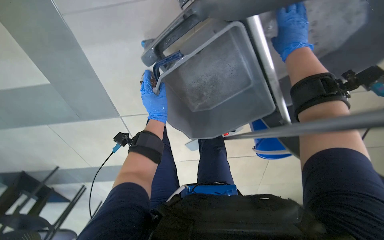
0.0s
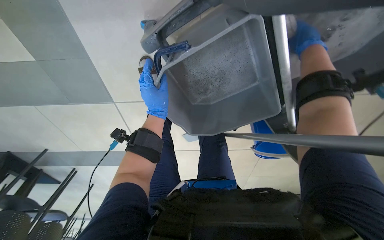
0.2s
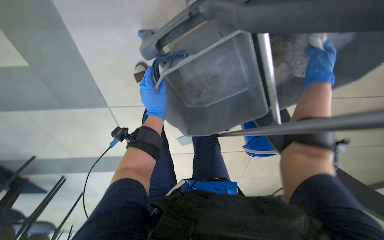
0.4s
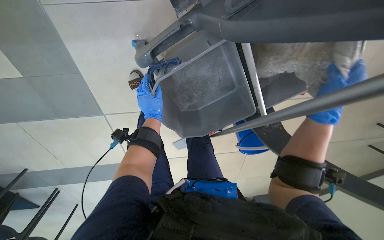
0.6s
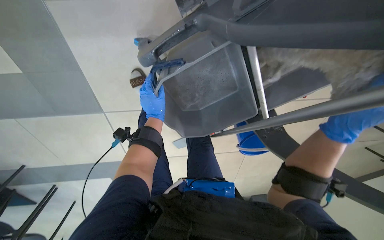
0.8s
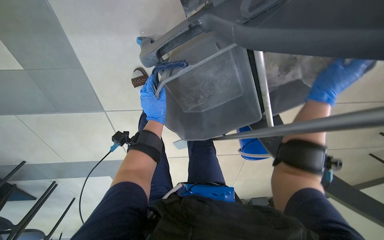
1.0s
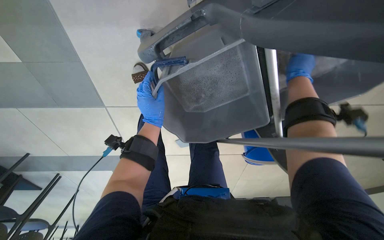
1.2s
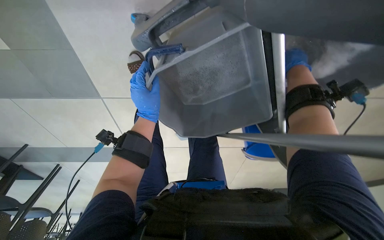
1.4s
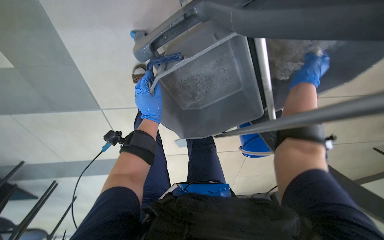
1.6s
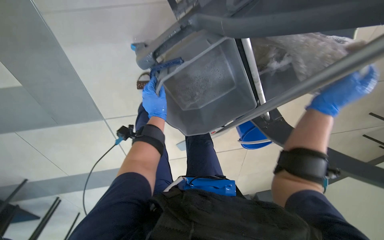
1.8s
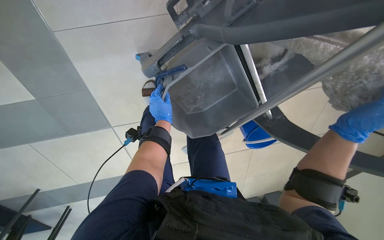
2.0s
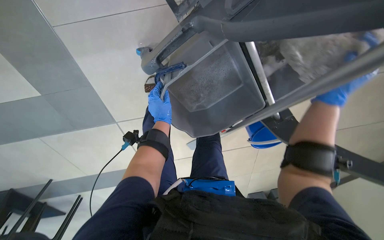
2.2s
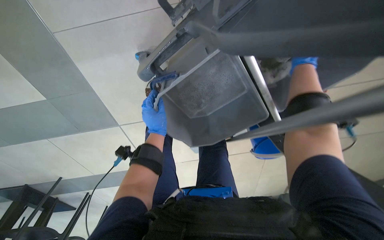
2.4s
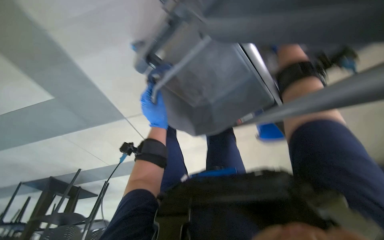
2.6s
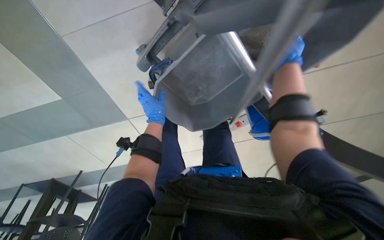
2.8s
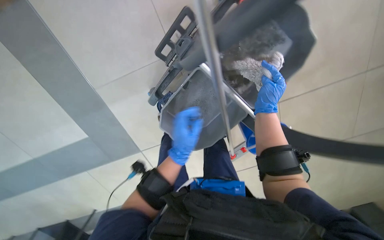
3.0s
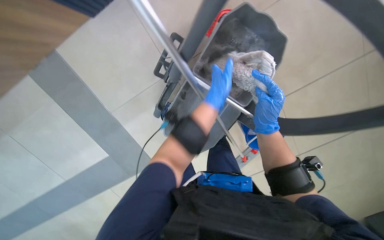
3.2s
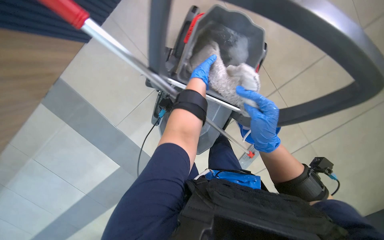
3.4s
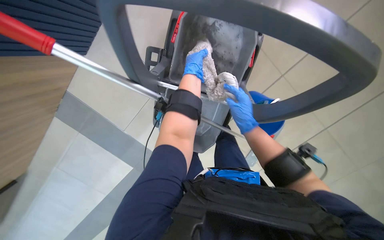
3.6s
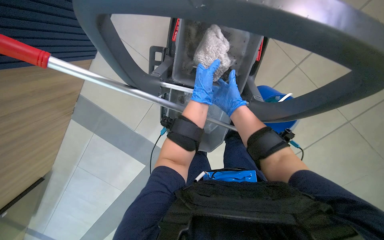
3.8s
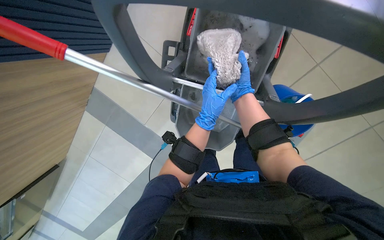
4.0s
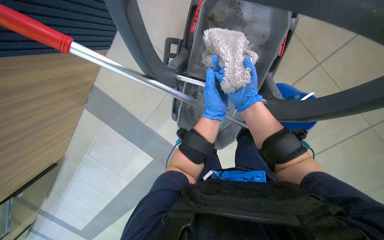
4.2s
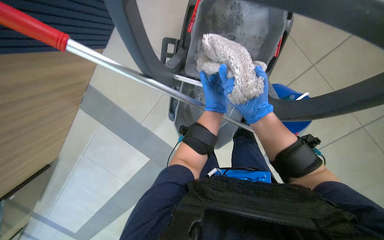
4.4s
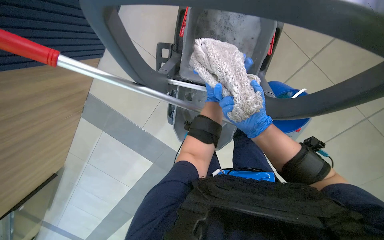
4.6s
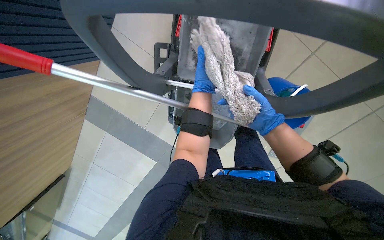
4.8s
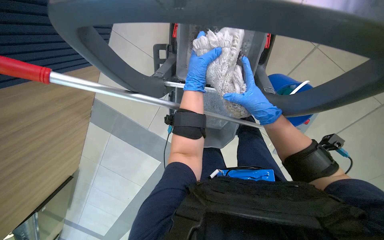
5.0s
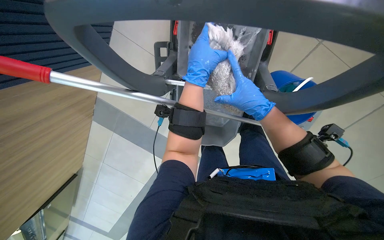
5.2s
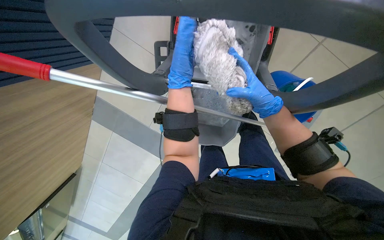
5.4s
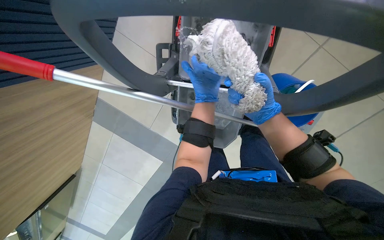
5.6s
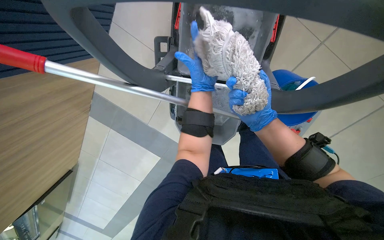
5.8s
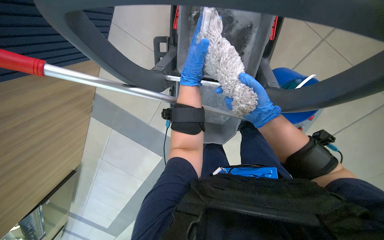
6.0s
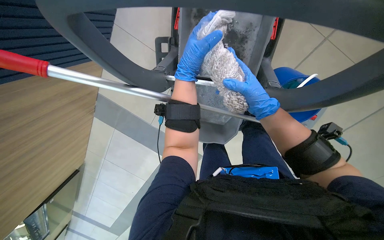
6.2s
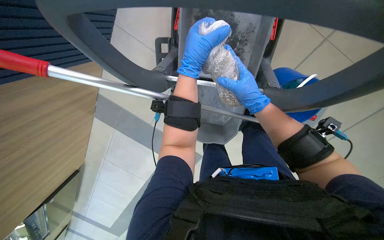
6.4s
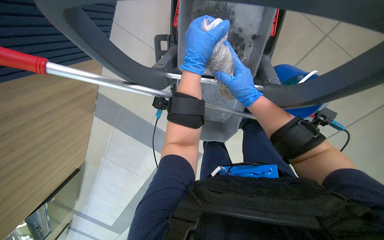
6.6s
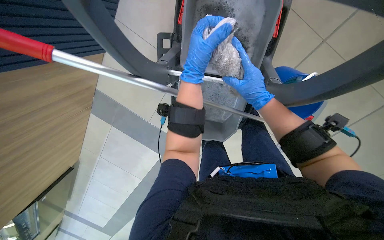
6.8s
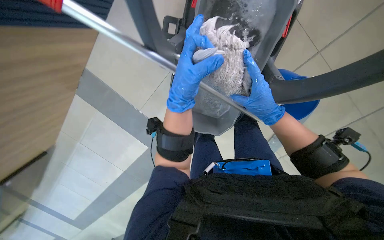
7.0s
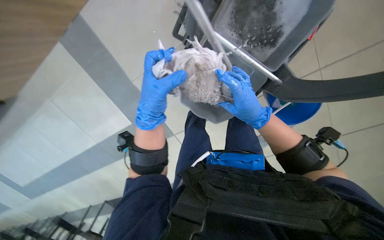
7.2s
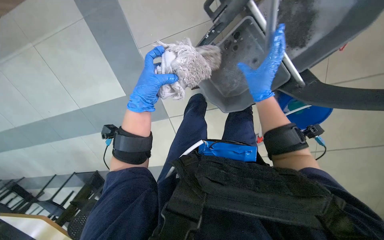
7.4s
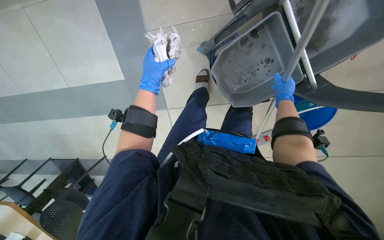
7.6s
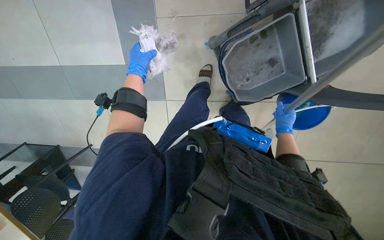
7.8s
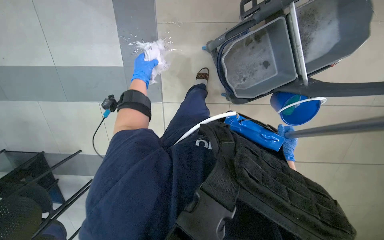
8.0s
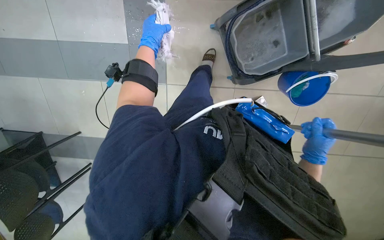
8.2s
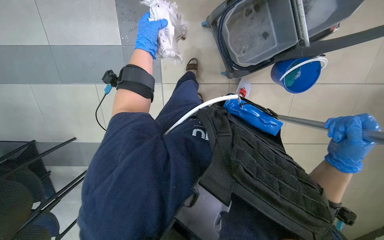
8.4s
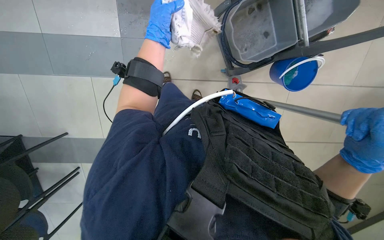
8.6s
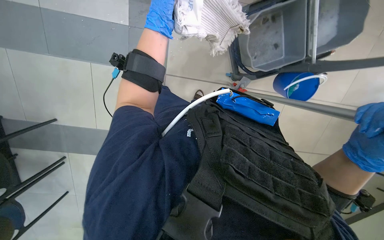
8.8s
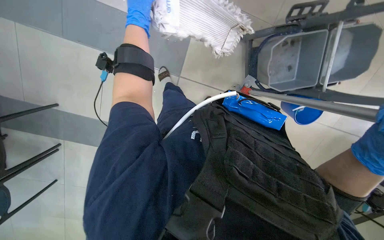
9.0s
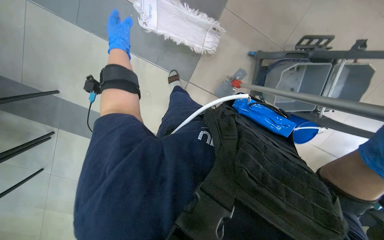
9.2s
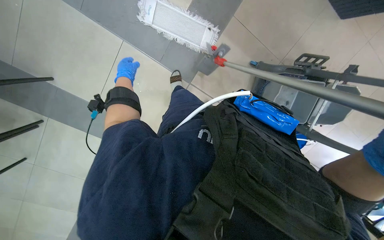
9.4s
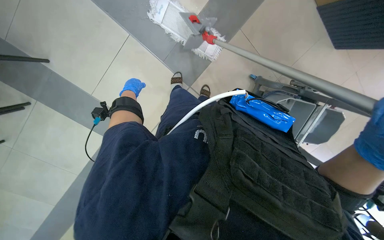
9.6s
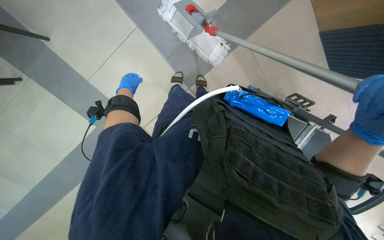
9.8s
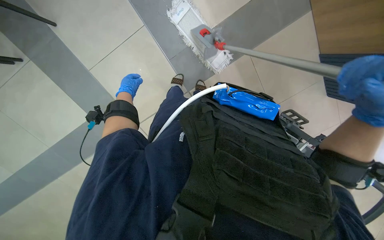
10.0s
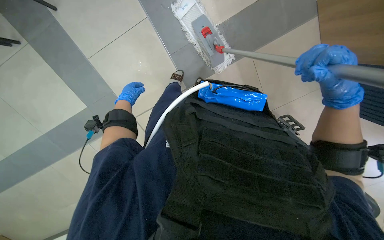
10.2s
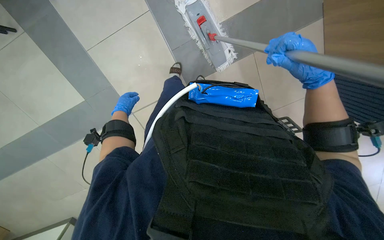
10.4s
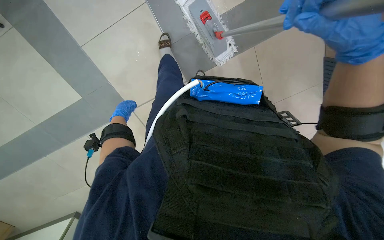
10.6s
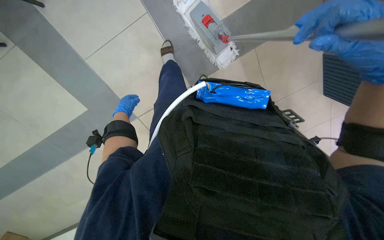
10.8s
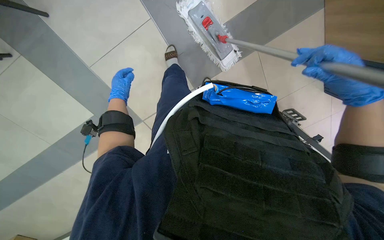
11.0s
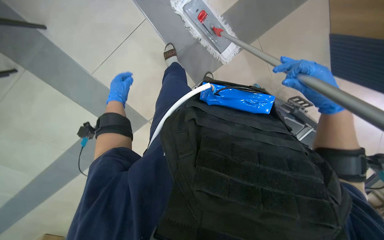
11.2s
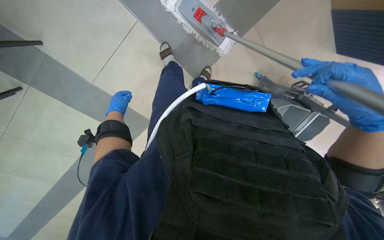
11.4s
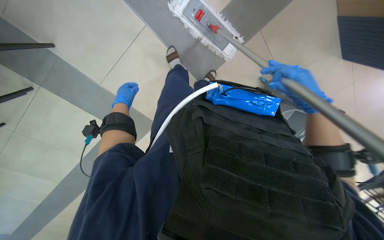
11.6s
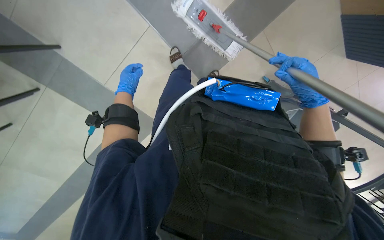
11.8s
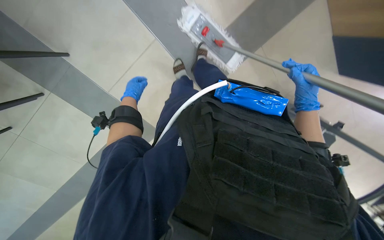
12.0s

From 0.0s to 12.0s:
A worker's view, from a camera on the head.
Job: mopping floor.
The whole recording: Mopping floor. The worker mops the floor with a flat mop.
From 0.0s to 1.6s: The right hand moves up and down the picture over roughly 25 cm, changing direction 2 times.
From 1.6s to 3.0s: The left hand heads to the right, covering about 10 cm. The right hand moves farther from the camera, approximately 10 cm.
From 3.0s to 4.4s: The left hand moves up the picture, approximately 20 cm, while the right hand goes nearer and farther, about 20 cm each way, reversing 2 times.
From 4.4s to 6.0s: The left hand swings nearer and farther, about 30 cm each way, with 2 reversals.
From 6.0s to 7.6s: The left hand heads to the left, covering about 20 cm, and moves roughly 15 cm nearer to the camera and comes back. Meanwhile the right hand shifts about 20 cm farther from the camera, to the right and up the picture.
From 7.6s to 9.0s: The wearer looks roughly 15 degrees further downward.
From 9.0s to 10.4s: The scene rotates clockwise by roughly 45 degrees.
From 10.4s to 12.0s: The left hand moves up the picture, about 15 cm.

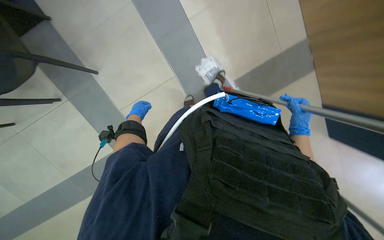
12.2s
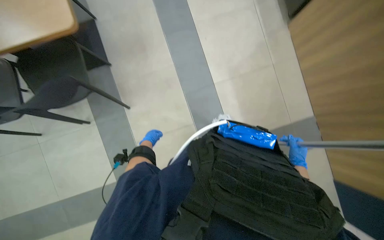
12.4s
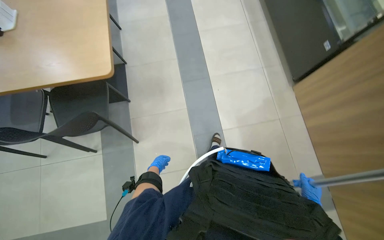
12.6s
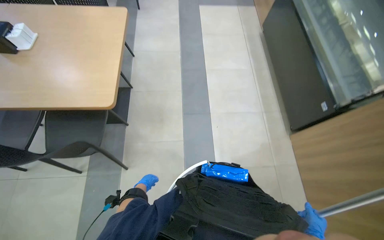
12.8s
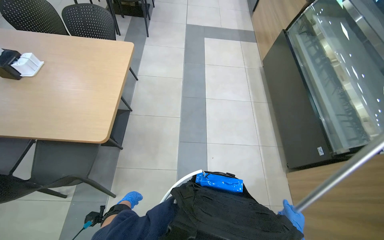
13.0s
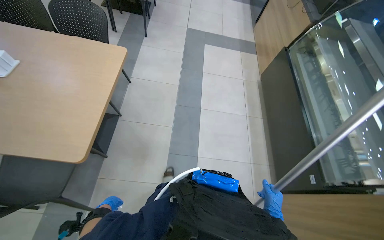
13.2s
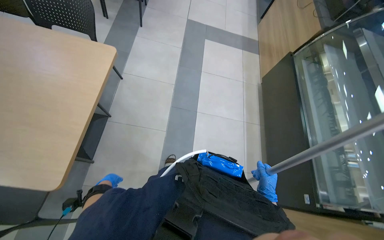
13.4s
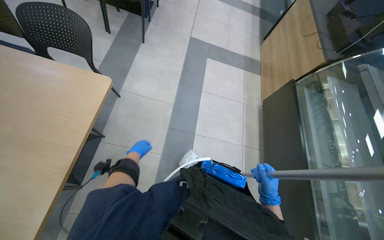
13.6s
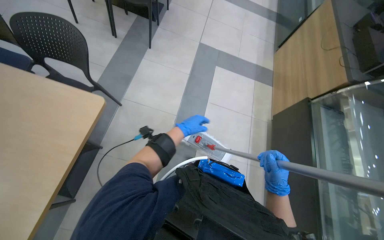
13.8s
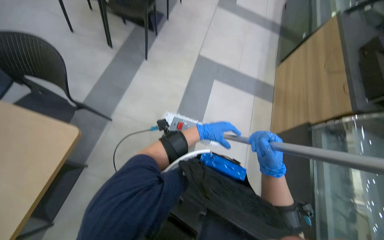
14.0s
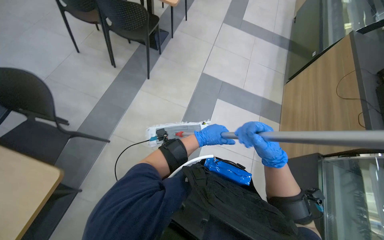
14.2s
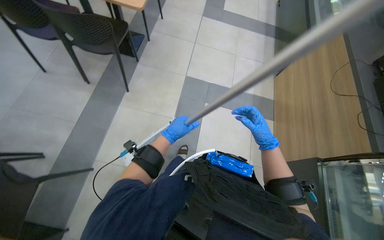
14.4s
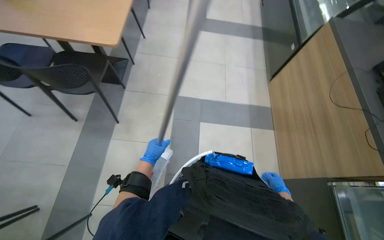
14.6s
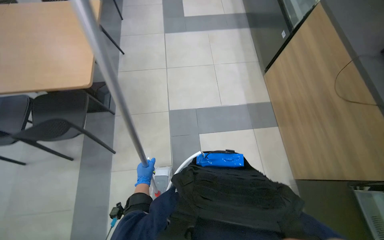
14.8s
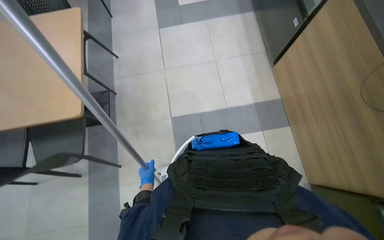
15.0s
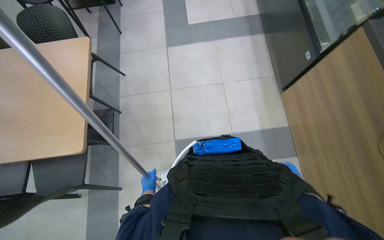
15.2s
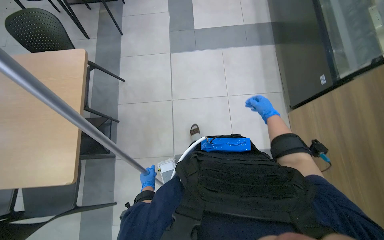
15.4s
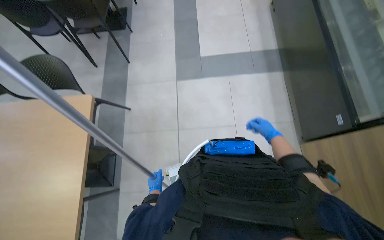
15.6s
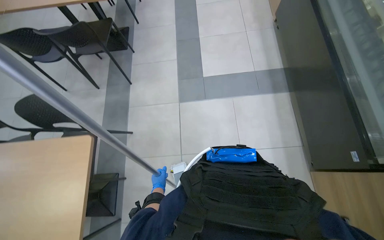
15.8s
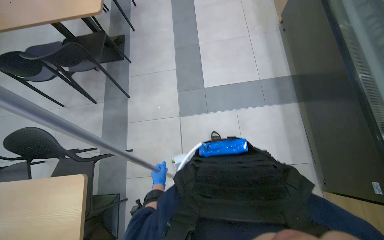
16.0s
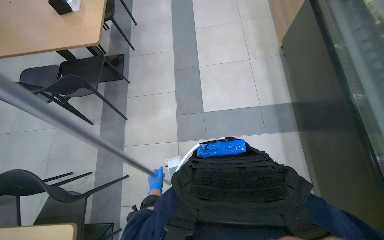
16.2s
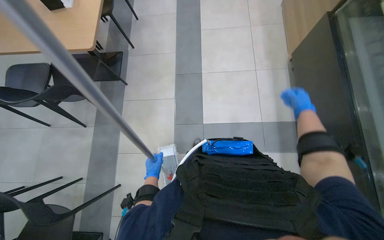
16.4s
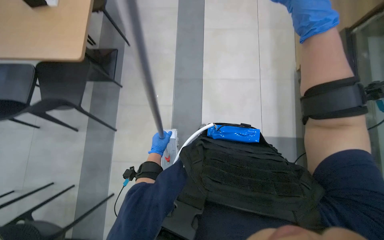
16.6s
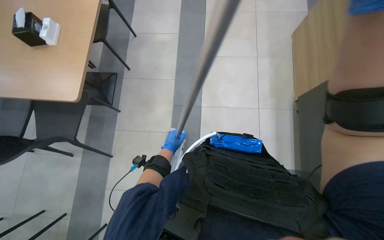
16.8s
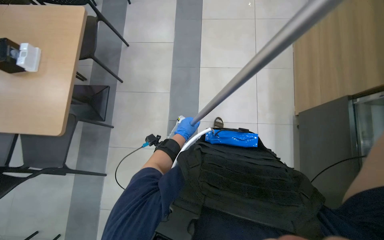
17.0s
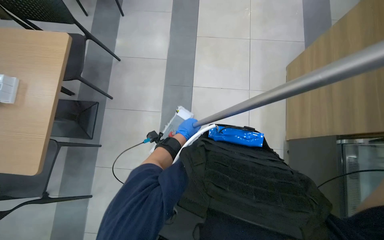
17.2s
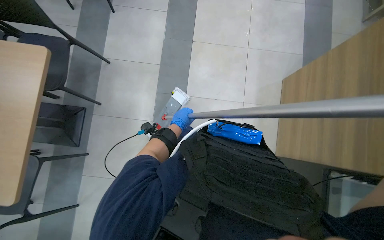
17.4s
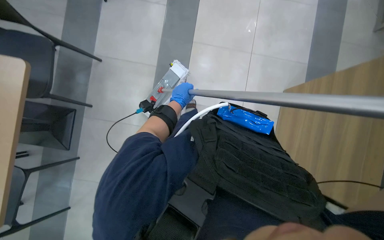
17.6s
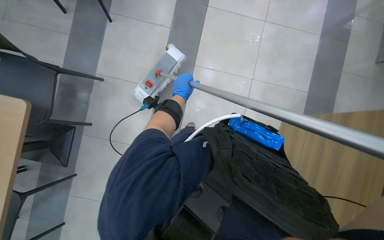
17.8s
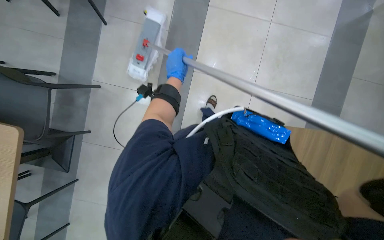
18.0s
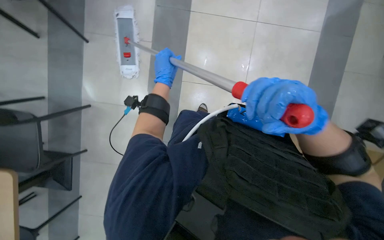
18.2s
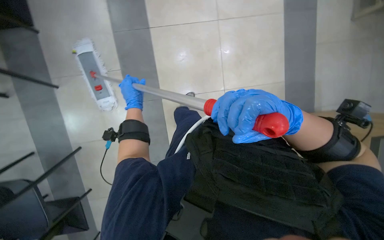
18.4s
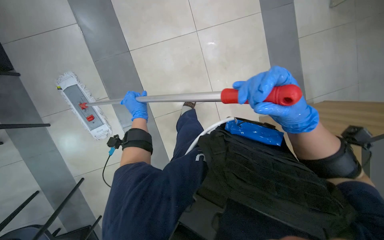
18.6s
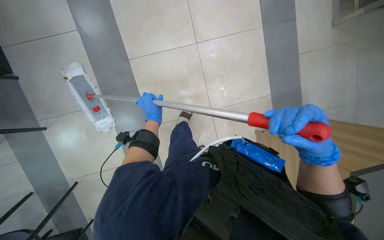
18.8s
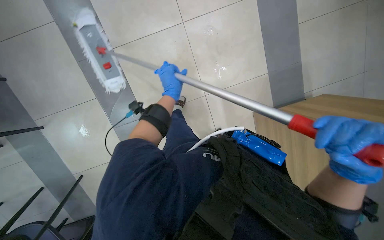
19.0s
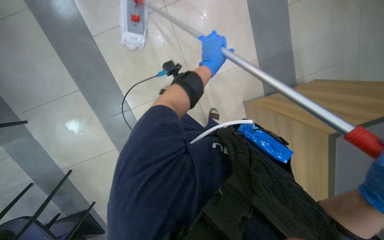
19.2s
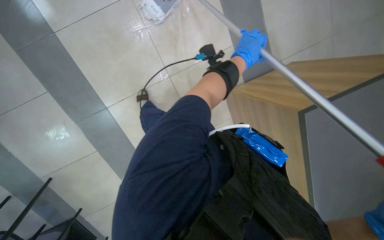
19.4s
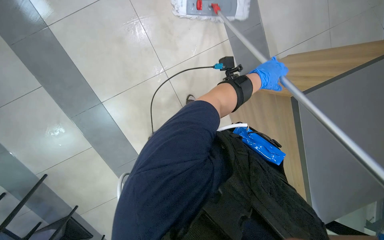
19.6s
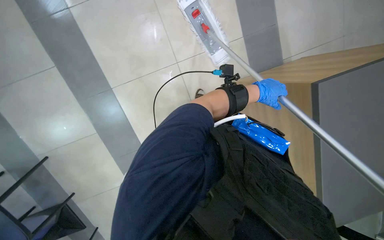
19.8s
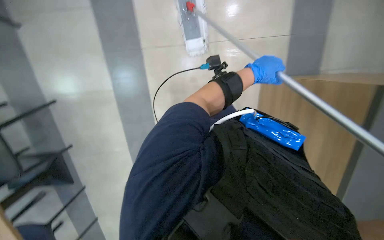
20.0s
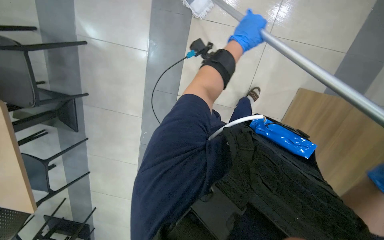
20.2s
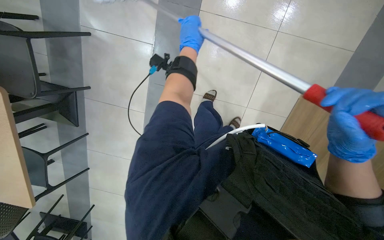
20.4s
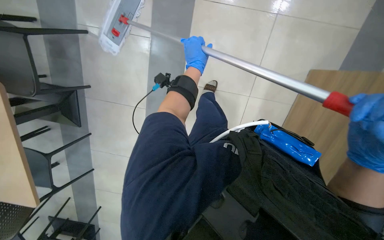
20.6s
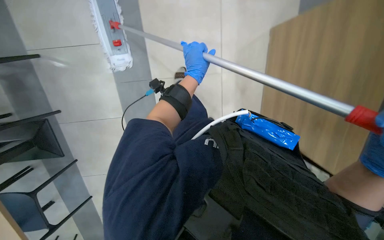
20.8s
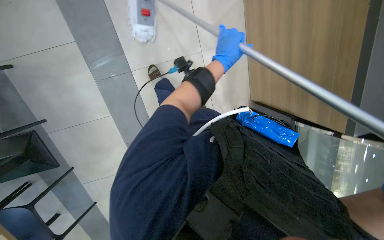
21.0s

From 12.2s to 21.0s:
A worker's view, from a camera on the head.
Job: mopping floor.
The whole recording: Mopping floor. The worker mops the floor with a flat mop.
From 12.2s to 13.6s: The camera travels some 50 cm. The view tips upward by roughly 45 degrees. The scene rotates clockwise by about 30 degrees.
From 13.6s to 15.2s: The camera travels about 1.5 m.
From 16.6s to 18.0s: The camera pitches upward, by approximately 25 degrees. The left hand is displaced up the picture by roughly 60 cm.
From 18.0s to 19.6s: The wearer looks roughly 15 degrees further downward. The left hand shifts some 35 cm to the right.
